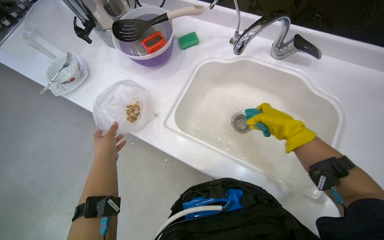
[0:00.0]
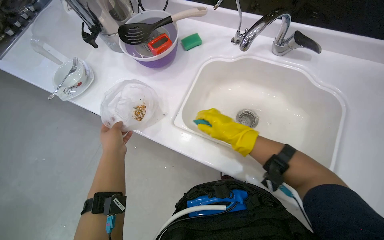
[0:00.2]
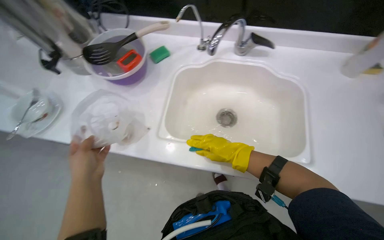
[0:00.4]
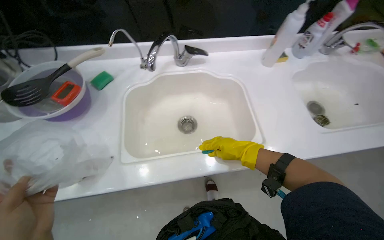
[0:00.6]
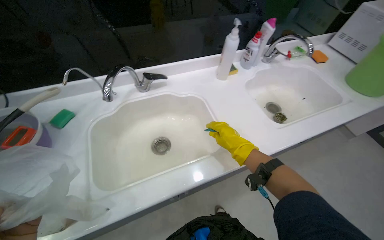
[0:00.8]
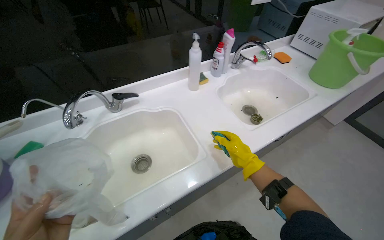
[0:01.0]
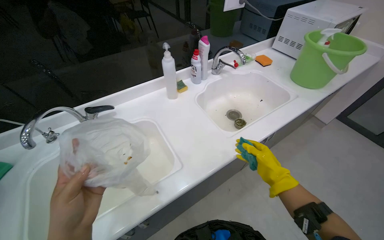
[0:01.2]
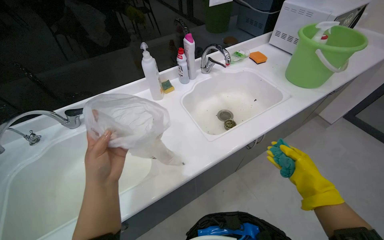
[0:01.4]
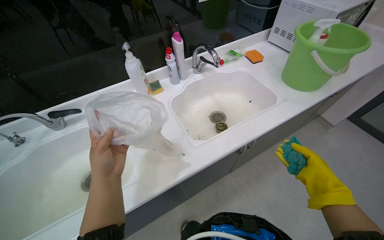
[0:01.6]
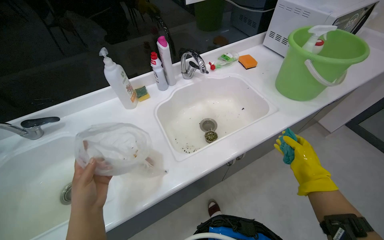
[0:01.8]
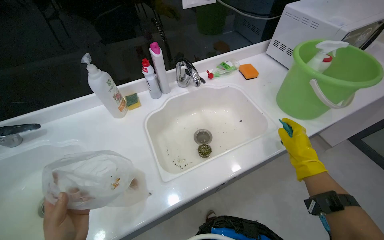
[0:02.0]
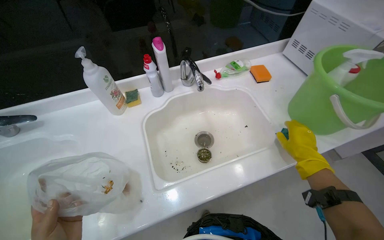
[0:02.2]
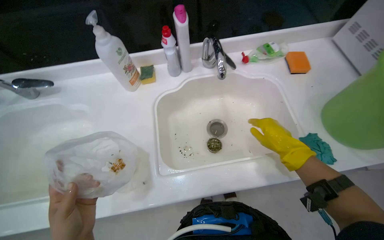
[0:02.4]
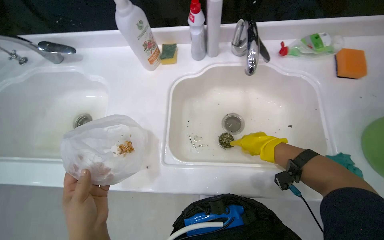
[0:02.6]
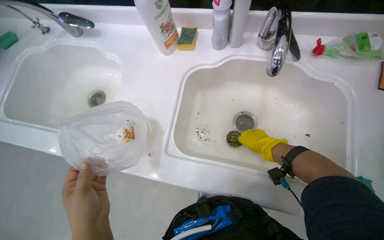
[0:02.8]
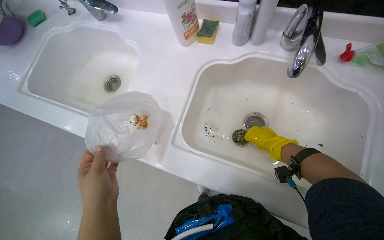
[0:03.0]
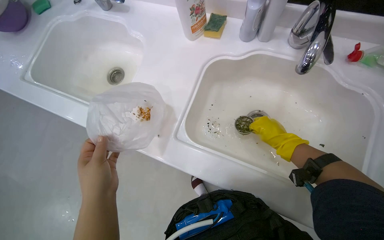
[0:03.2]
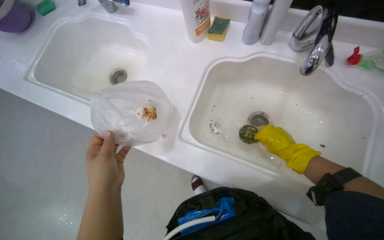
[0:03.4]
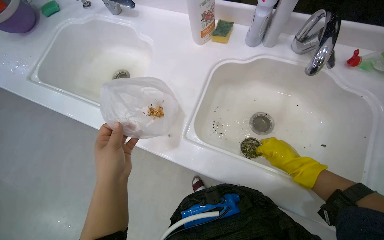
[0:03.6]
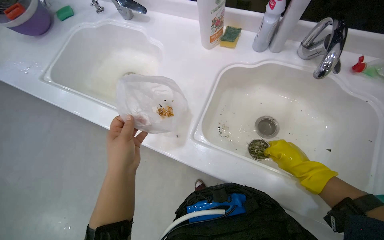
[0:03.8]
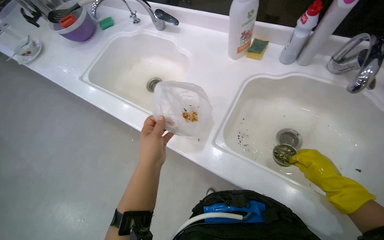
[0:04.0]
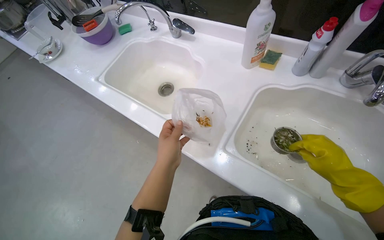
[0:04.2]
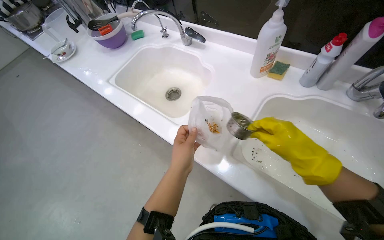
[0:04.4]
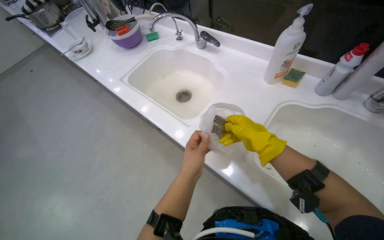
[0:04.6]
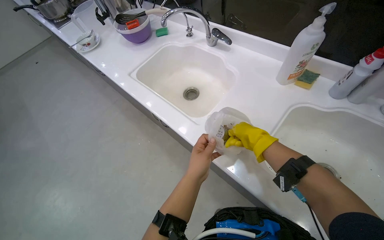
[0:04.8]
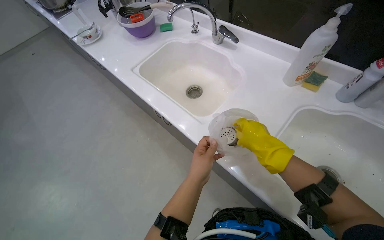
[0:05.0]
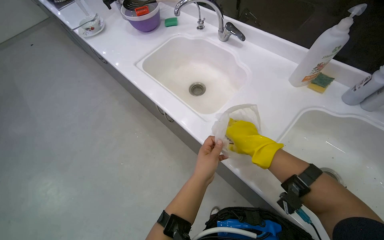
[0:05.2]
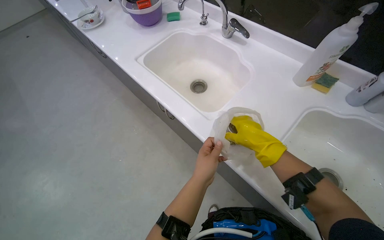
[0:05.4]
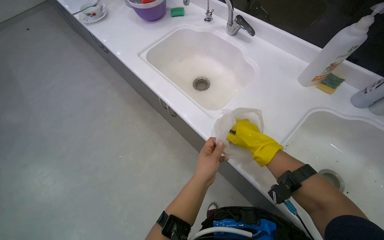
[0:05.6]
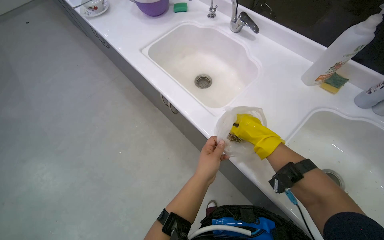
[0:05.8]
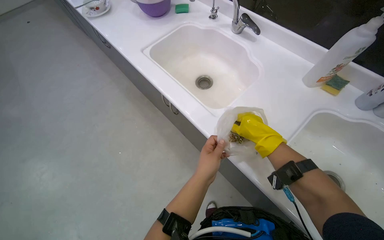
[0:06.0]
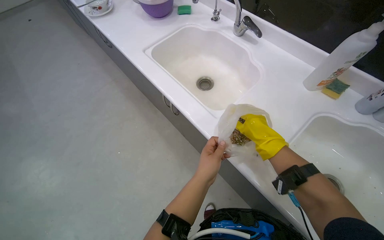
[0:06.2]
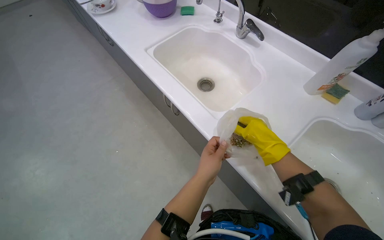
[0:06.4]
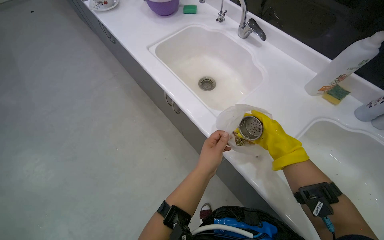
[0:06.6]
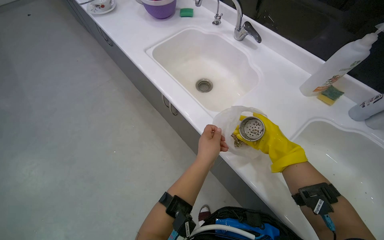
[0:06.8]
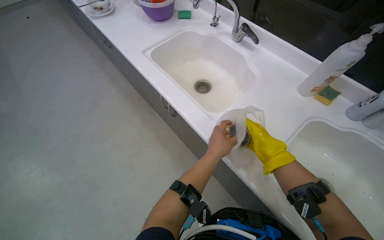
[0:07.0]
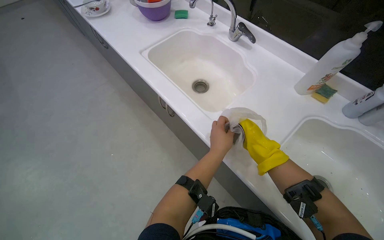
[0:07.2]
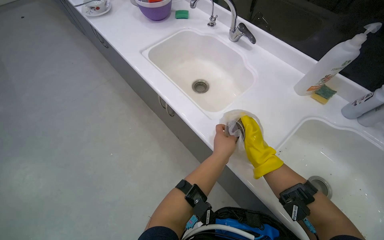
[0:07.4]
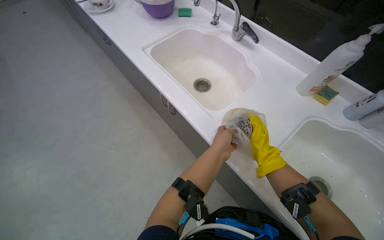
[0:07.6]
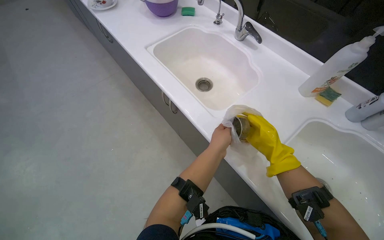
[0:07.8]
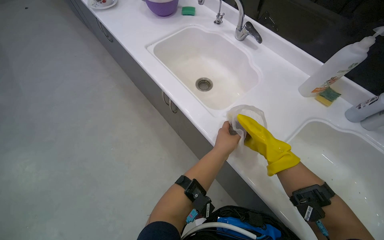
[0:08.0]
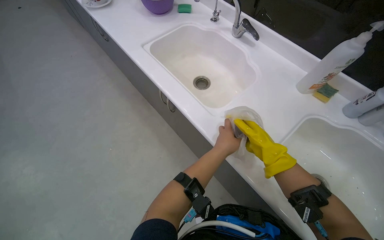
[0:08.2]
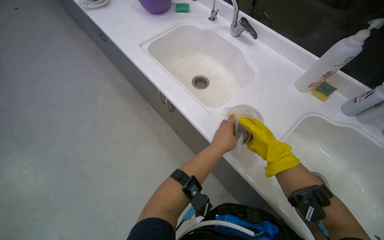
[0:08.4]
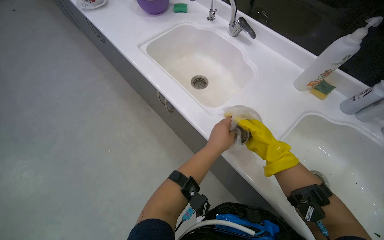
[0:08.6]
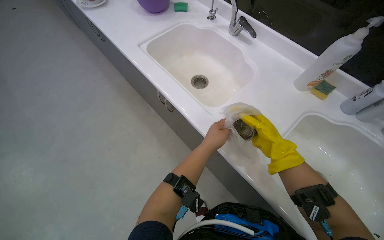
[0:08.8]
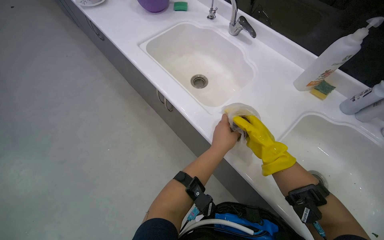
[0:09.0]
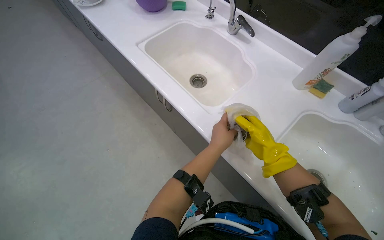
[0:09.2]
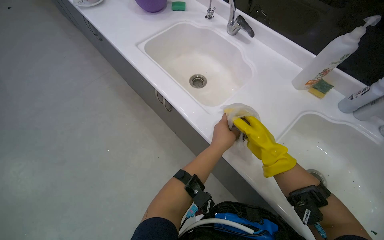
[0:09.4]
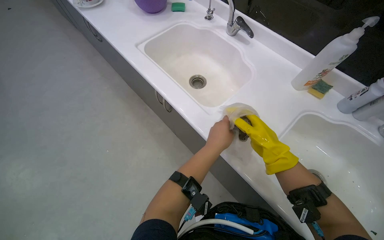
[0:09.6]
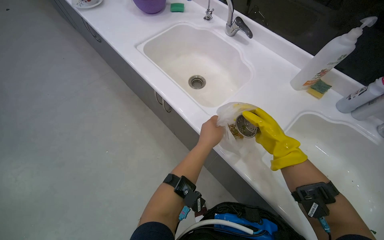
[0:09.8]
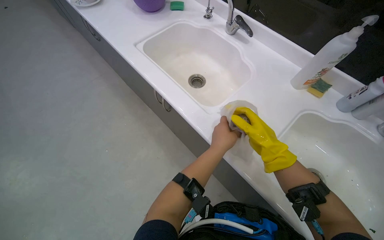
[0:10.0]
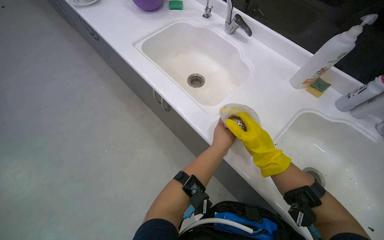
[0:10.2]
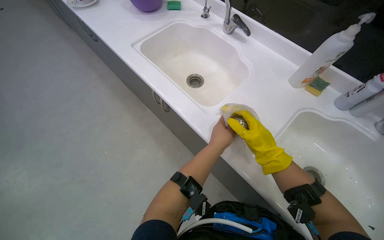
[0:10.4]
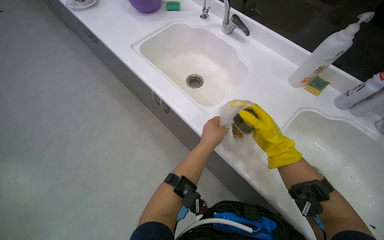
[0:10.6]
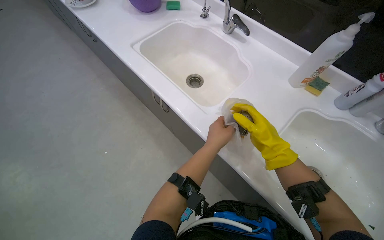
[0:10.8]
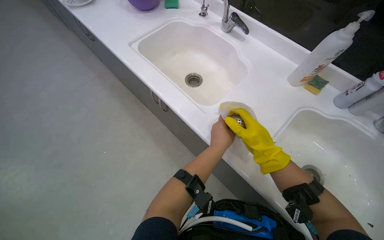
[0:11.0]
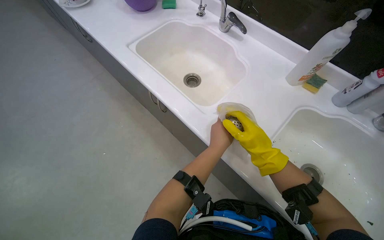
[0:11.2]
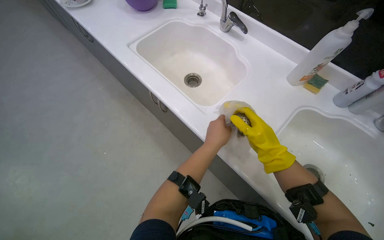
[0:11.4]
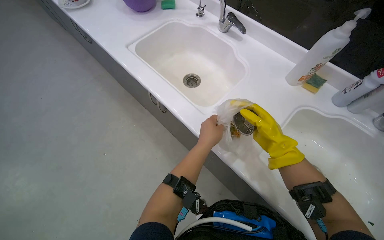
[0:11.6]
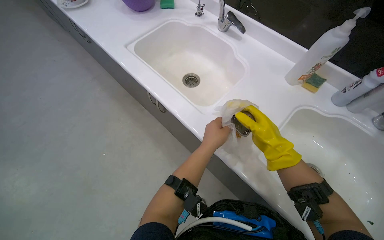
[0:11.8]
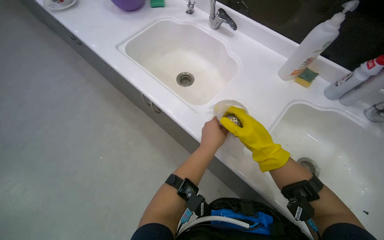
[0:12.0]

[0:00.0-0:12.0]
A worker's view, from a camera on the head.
Job: cleaning kitchen.
The whole recording: Cleaning kitchen counter and sink. The worker cleans the kitchen counter and sinks, removing food scraps and scrubbing the surfaces.
0:00.0 to 0:01.6: The wearer moves approximately 50 cm. The head rotates some 60 degrees to the right. The camera pitches upward, by approximately 20 degrees.
0:01.6 to 0:03.0: The head turns to the left by approximately 50 degrees. The camera pitches downward, by roughly 25 degrees.
0:03.0 to 0:04.4: The right hand goes about 20 cm nearer to the camera.
0:04.4 to 0:06.0: The right hand travels farther from the camera by about 20 cm.
0:06.0 to 0:12.0: The hands work in one place, with small movements.

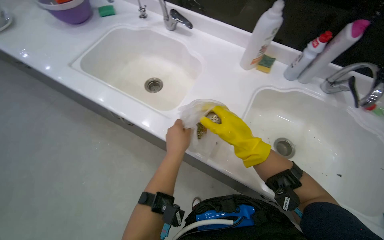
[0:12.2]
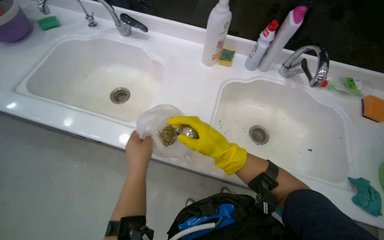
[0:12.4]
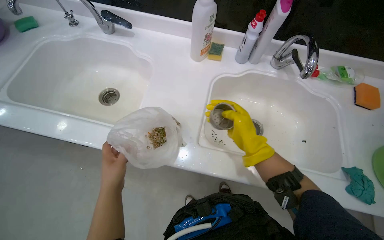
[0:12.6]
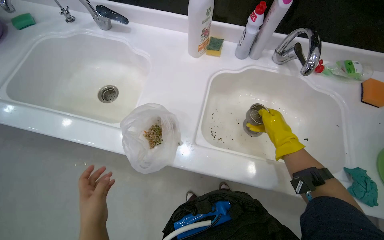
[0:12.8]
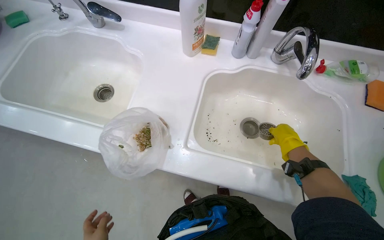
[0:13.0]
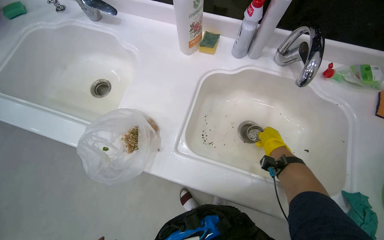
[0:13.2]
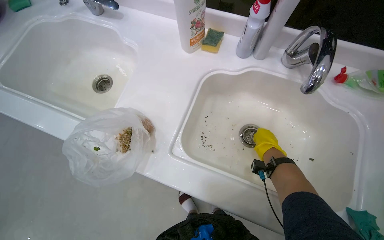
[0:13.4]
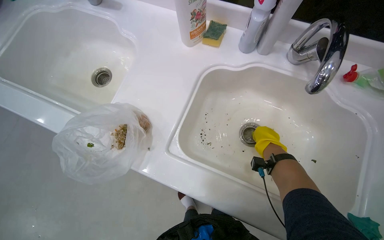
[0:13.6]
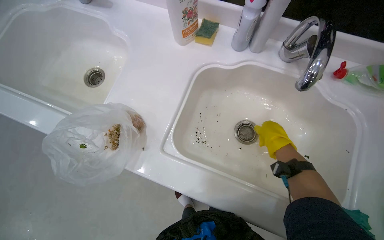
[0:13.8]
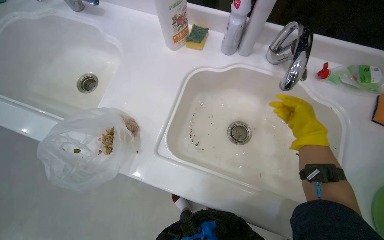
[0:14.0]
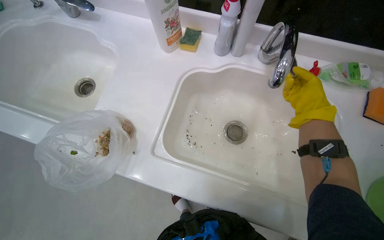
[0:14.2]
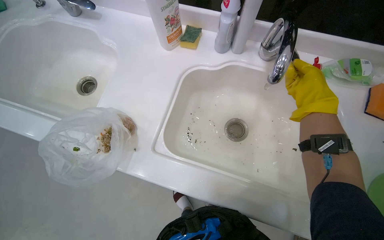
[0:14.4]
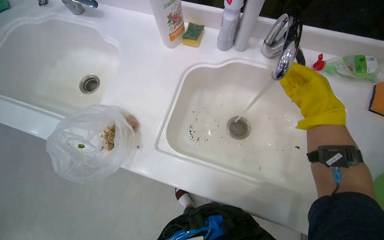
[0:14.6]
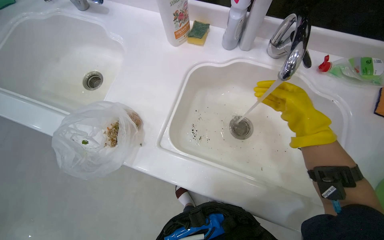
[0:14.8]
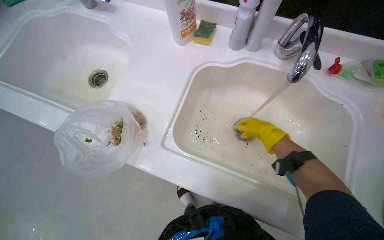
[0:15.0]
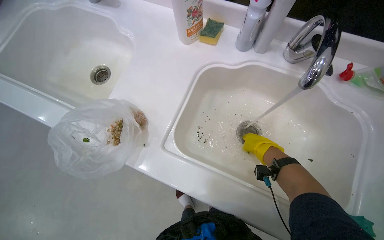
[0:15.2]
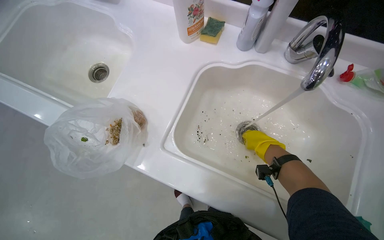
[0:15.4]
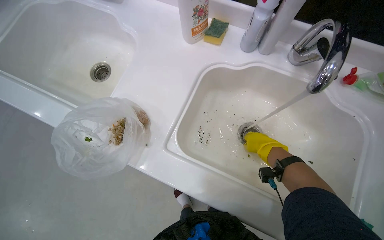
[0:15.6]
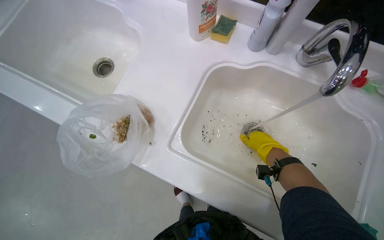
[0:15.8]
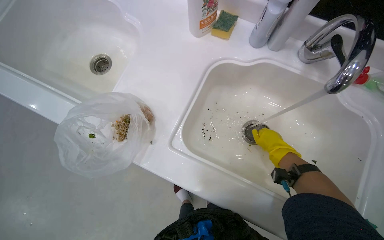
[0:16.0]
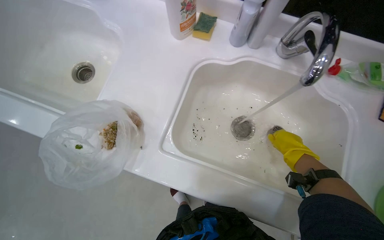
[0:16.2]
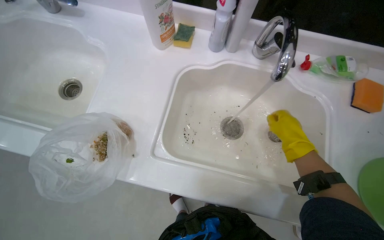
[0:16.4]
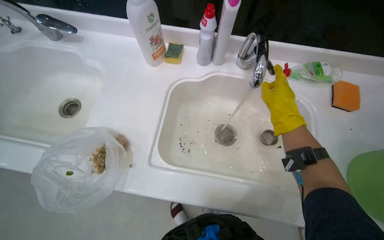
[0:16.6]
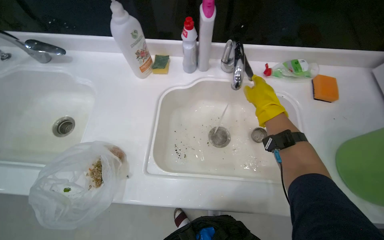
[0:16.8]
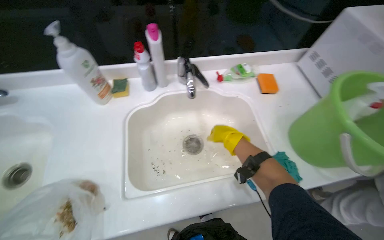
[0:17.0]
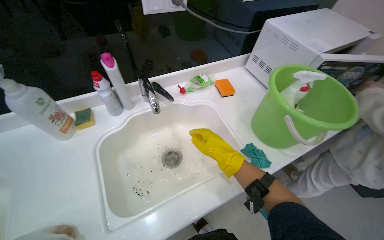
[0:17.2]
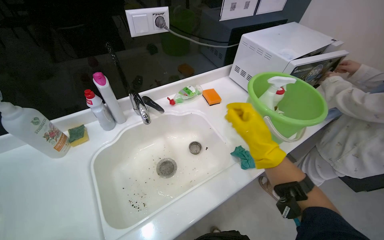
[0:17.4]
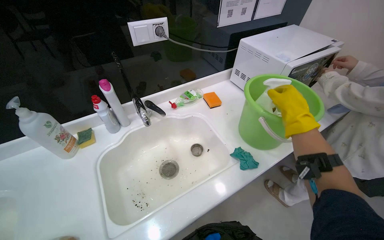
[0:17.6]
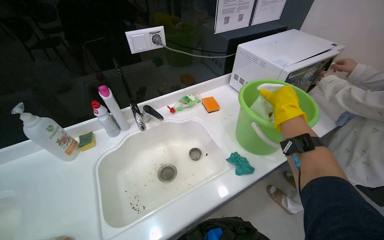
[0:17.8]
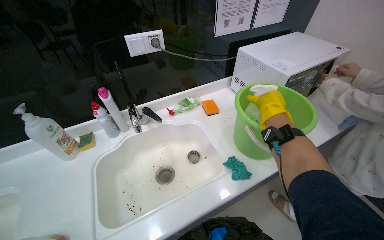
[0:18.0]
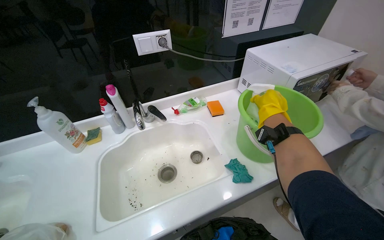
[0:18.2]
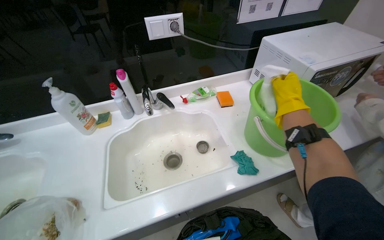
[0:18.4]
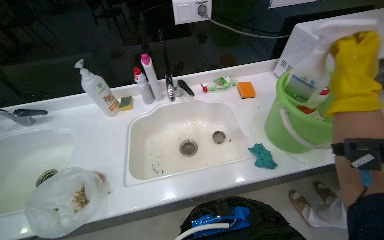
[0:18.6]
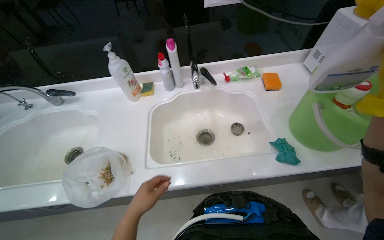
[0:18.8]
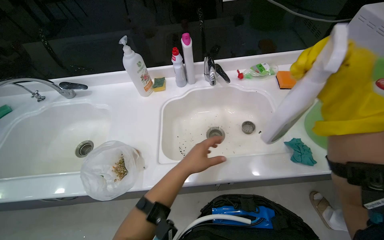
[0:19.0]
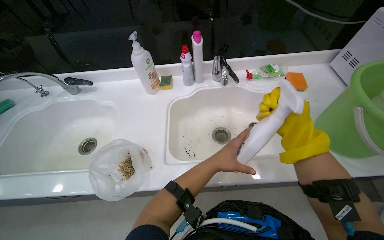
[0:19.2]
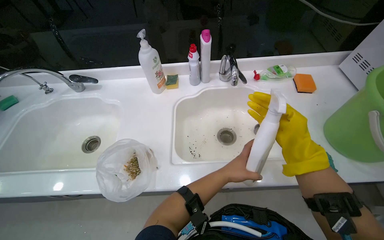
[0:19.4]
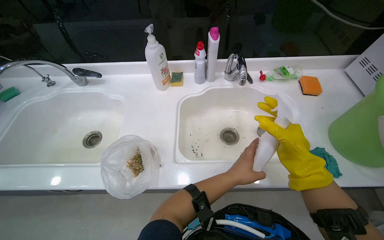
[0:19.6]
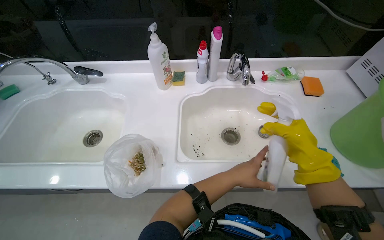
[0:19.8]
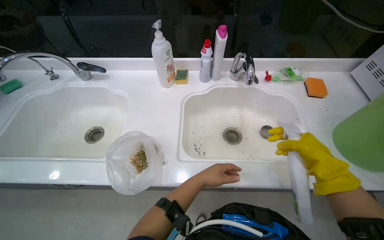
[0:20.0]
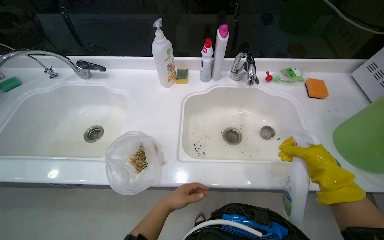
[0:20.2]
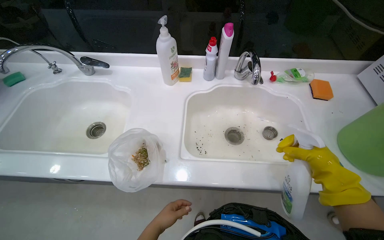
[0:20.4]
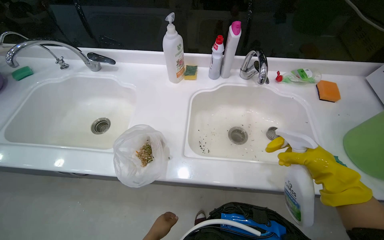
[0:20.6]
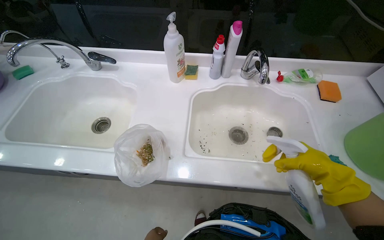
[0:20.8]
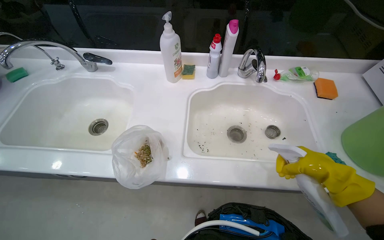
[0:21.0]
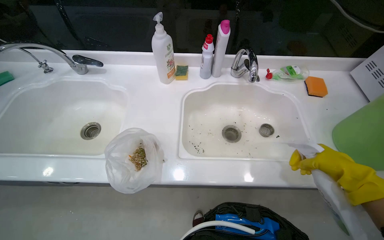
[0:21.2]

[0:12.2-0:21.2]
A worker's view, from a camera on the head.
Job: cleaning kitchen.
The whole recording: Cleaning kitchen counter and sink. The worker cleans the kitchen counter and sinks, removing food scraps and scrubbing the surfaces.
0:12.2 to 0:13.8: The right hand goes left and right, some 30 cm each way, reversing 2 times.
0:13.8 to 0:15.2: The right hand reaches roughly 10 cm up the picture, then returns.
0:15.2 to 0:16.6: The right hand goes approximately 20 cm nearer to the camera.
0:16.6 to 0:18.2: The wearer looks some 35 degrees further to the right. The camera pitches upward, by roughly 20 degrees.
0:18.2 to 0:19.8: The wearer looks about 20 degrees further to the left. The view tilts approximately 15 degrees downward.
0:19.8 to 0:21.2: The right hand is displaced nearer to the camera by about 10 cm.
